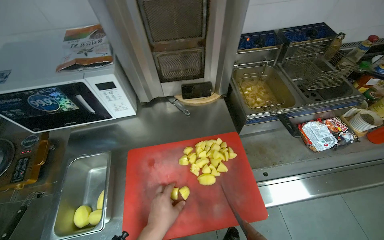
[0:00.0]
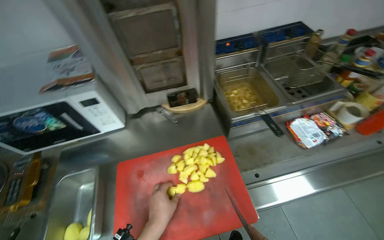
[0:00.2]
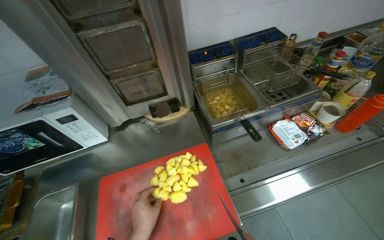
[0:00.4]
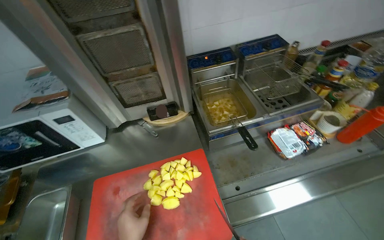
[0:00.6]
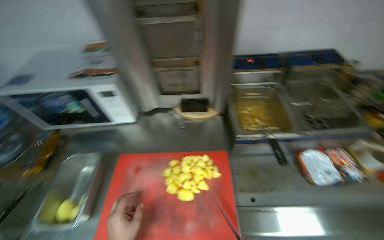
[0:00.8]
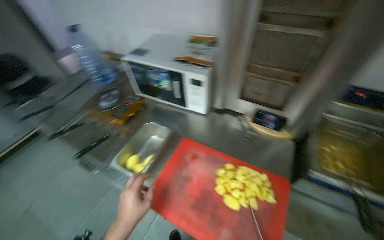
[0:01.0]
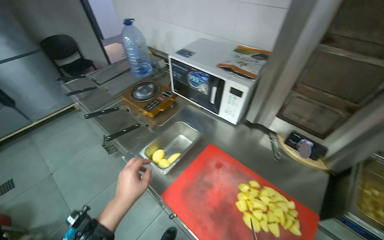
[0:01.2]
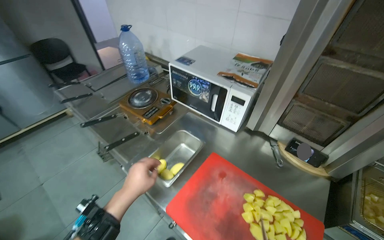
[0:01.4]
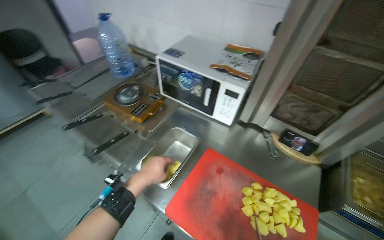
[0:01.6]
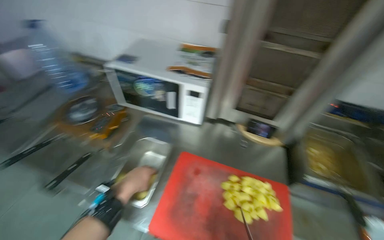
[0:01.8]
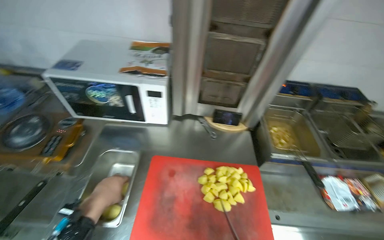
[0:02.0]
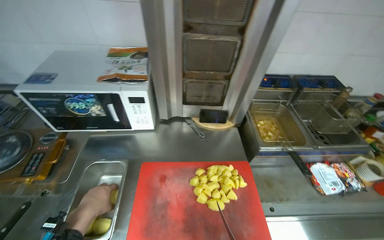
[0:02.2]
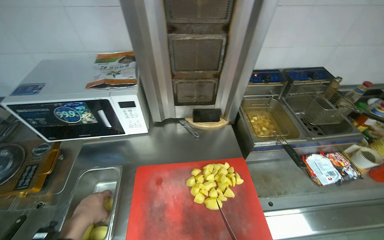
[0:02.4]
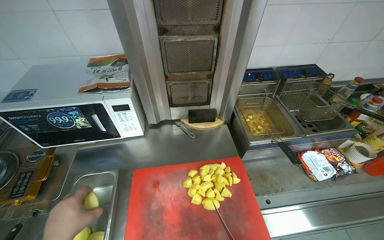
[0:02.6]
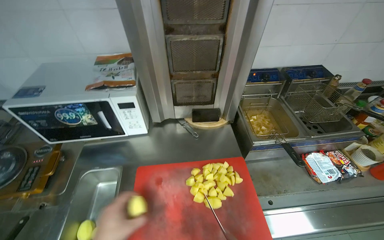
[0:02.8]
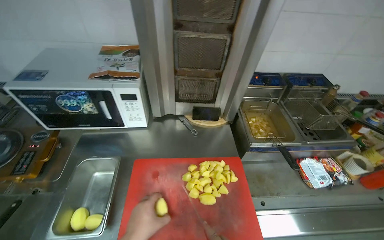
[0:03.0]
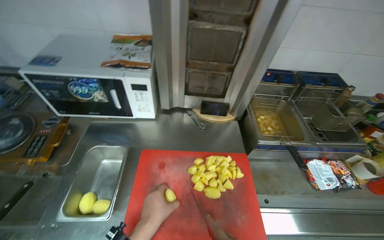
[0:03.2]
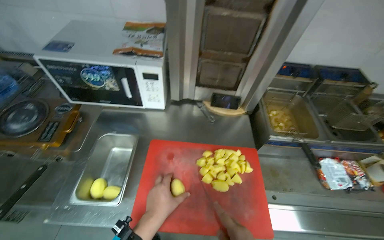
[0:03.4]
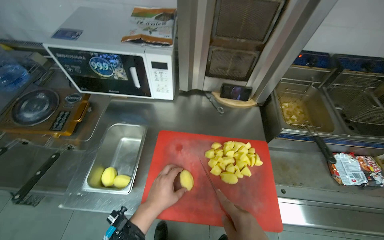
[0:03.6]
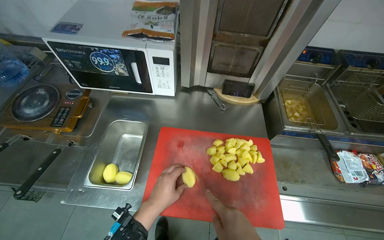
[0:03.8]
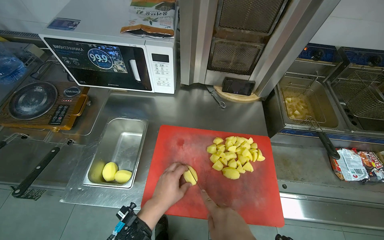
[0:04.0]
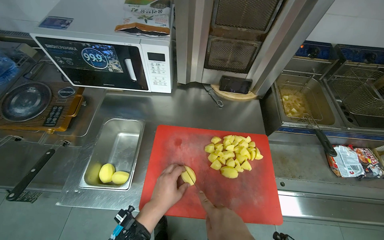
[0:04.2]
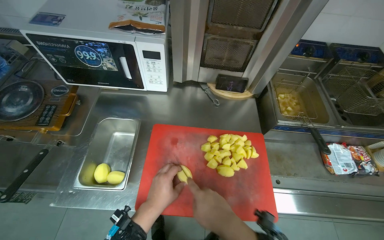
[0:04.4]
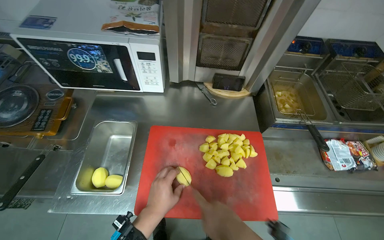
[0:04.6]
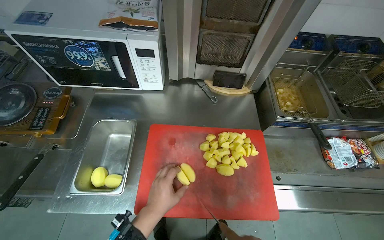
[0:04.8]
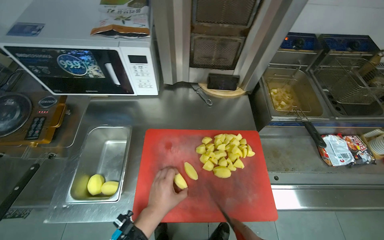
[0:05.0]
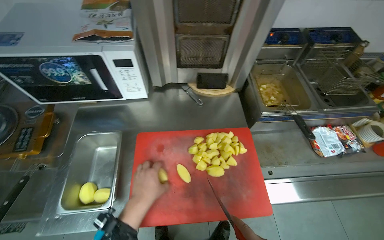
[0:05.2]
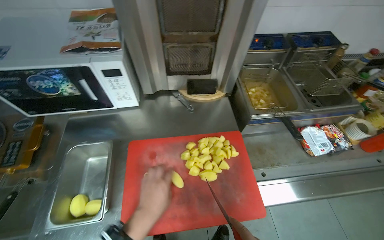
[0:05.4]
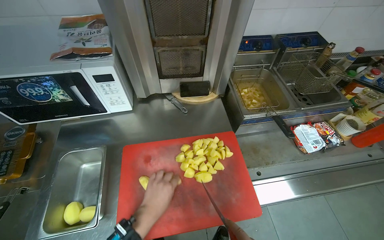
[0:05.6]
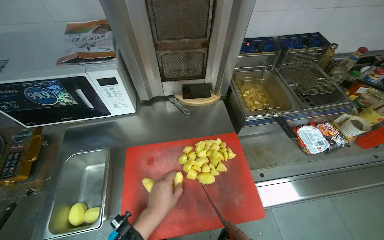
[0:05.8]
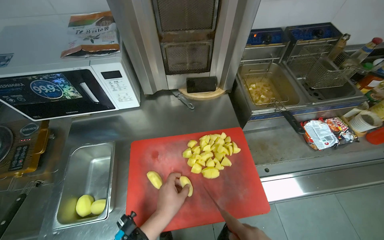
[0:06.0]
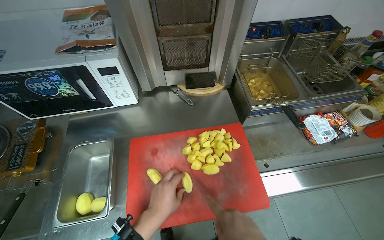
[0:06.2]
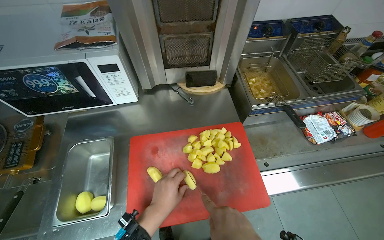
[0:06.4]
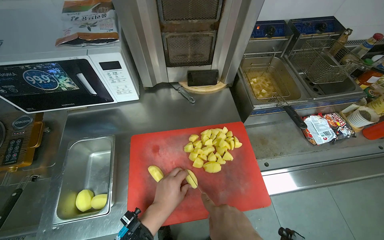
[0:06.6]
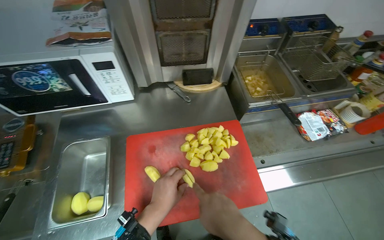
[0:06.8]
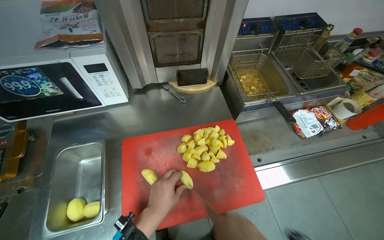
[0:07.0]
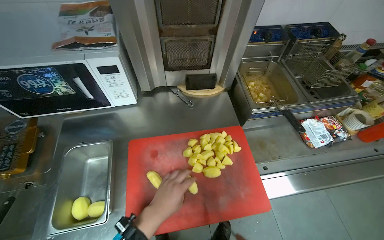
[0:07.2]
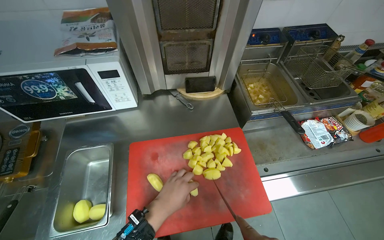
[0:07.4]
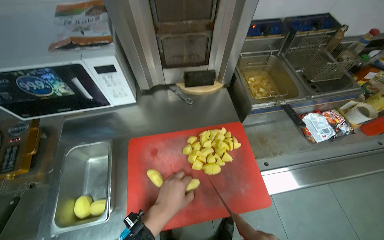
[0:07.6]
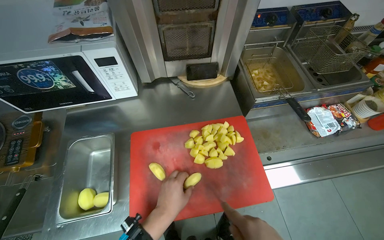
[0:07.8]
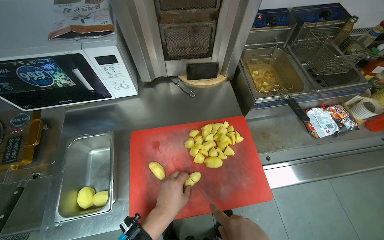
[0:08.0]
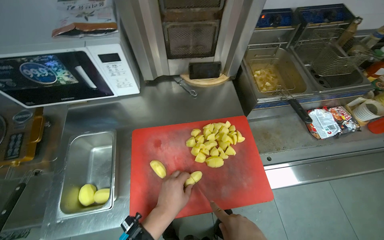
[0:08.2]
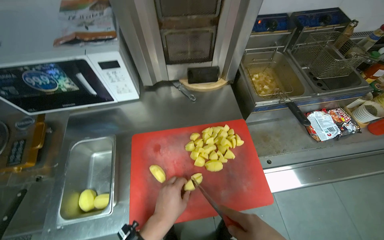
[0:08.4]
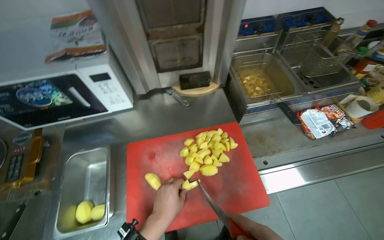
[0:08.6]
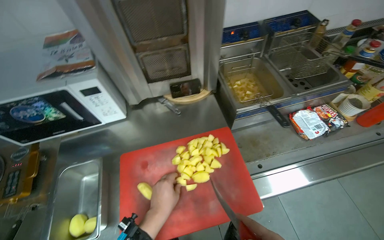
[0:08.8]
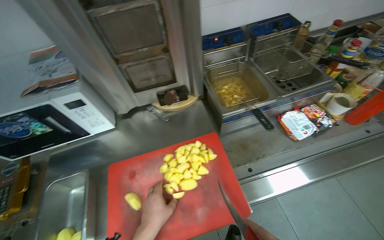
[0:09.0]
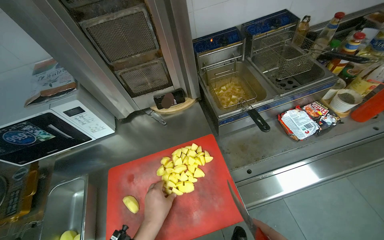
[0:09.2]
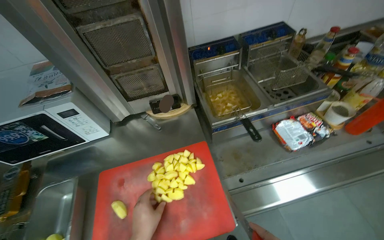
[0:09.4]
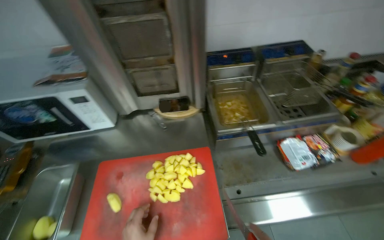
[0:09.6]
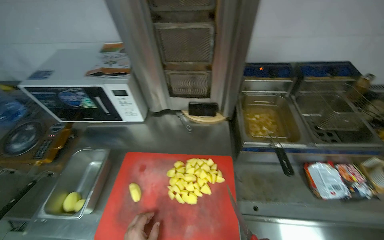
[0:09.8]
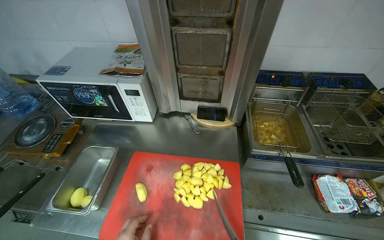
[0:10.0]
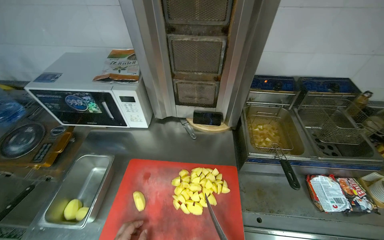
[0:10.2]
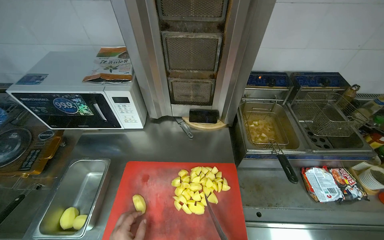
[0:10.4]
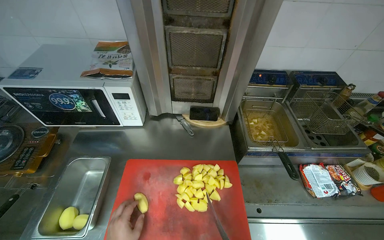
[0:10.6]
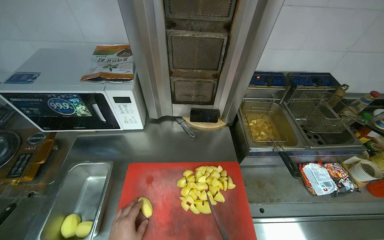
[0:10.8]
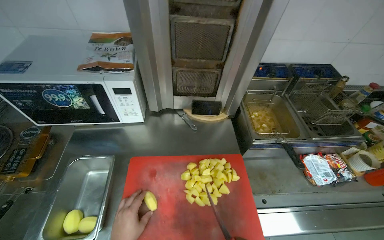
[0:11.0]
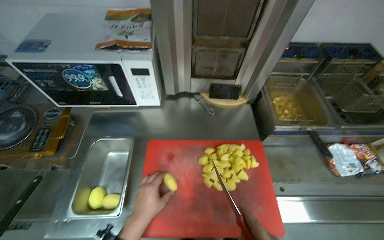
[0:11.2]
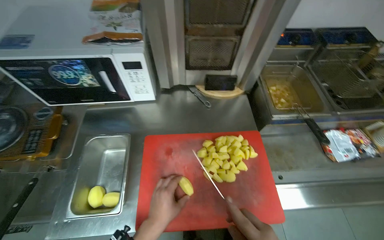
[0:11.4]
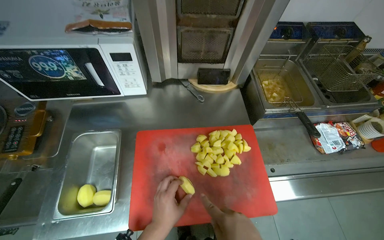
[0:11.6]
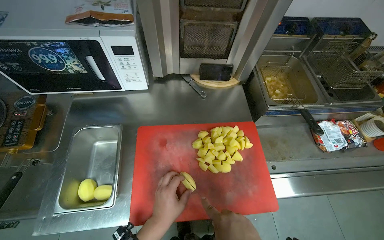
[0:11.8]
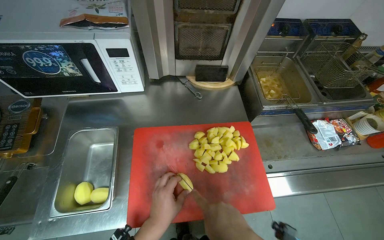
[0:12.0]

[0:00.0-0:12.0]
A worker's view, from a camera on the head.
Job: preparing food.
The whole recording: Cutting potatoes on board. The worker chops potatoes into pieces on a red cutting board.
0:00.0 to 0:01.6: The head turns to the left by some 45 degrees.
0:01.6 to 0:03.0: The wearer's head swings approximately 40 degrees to the right.

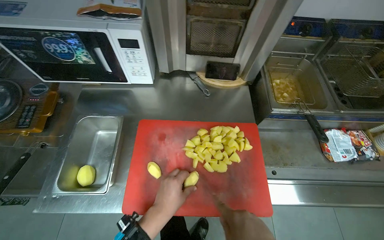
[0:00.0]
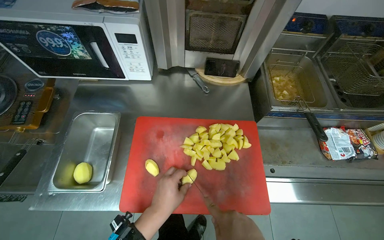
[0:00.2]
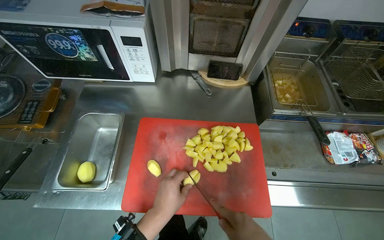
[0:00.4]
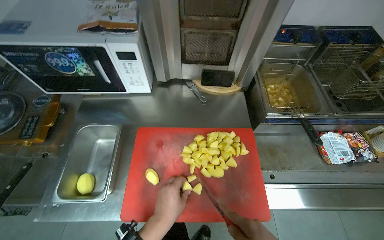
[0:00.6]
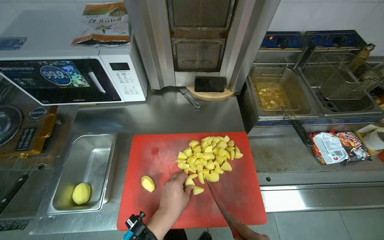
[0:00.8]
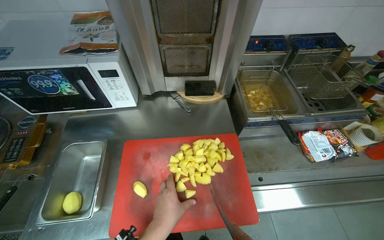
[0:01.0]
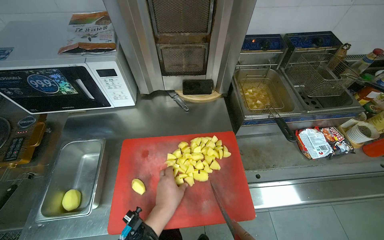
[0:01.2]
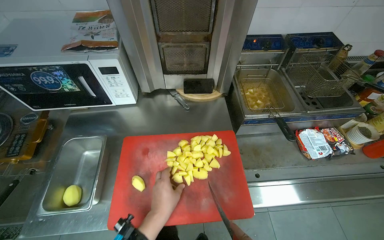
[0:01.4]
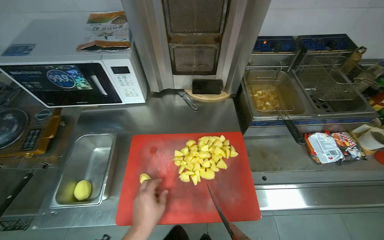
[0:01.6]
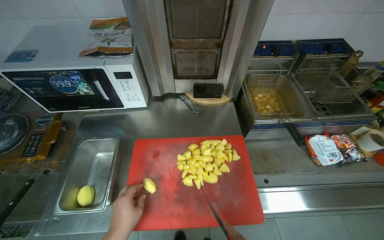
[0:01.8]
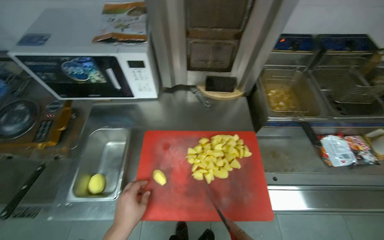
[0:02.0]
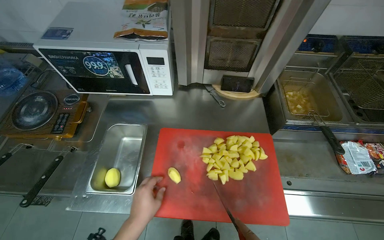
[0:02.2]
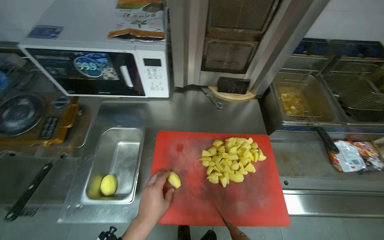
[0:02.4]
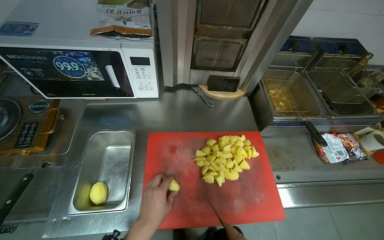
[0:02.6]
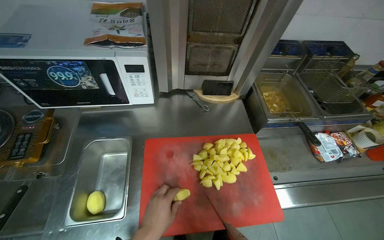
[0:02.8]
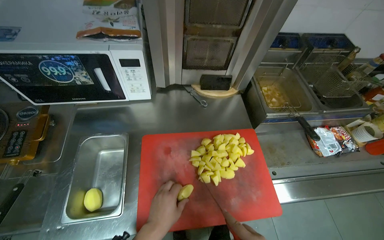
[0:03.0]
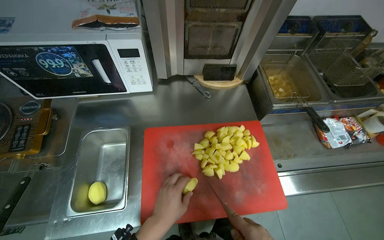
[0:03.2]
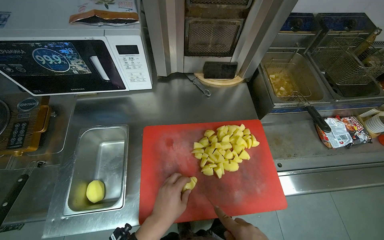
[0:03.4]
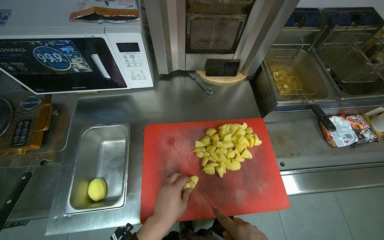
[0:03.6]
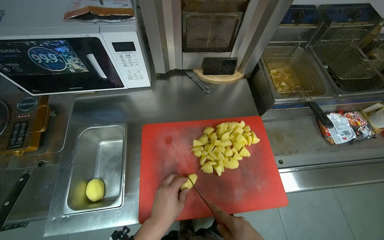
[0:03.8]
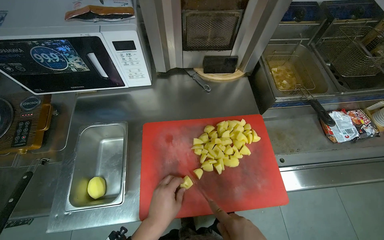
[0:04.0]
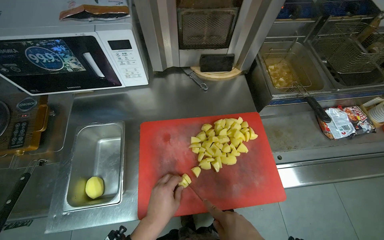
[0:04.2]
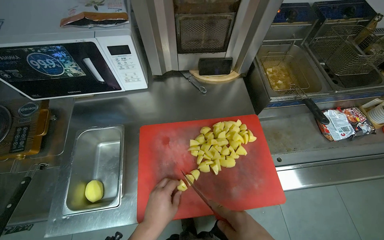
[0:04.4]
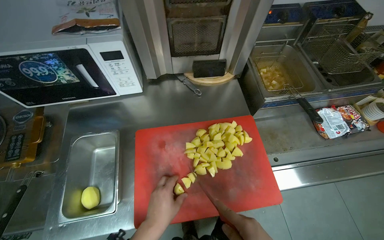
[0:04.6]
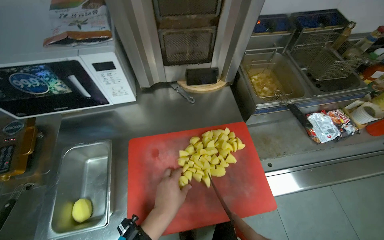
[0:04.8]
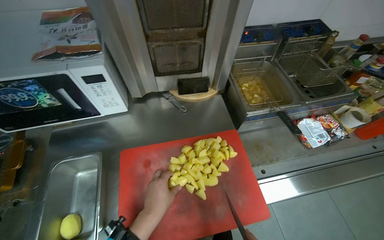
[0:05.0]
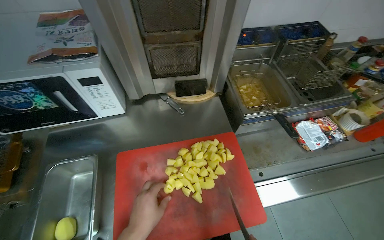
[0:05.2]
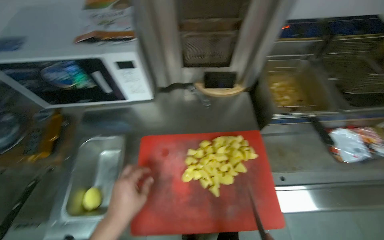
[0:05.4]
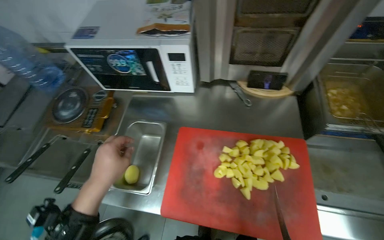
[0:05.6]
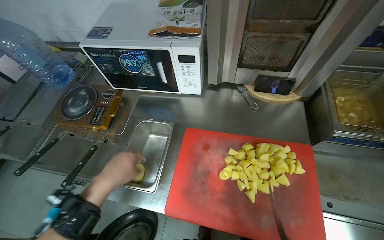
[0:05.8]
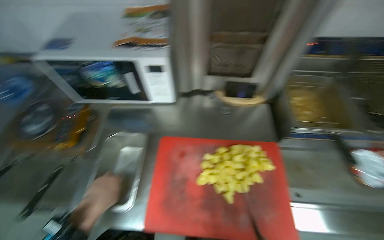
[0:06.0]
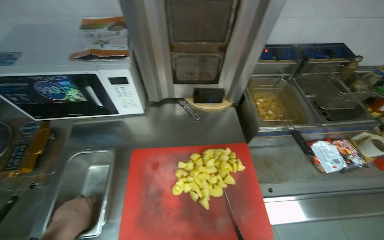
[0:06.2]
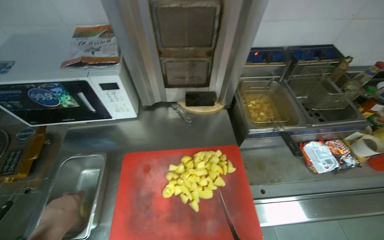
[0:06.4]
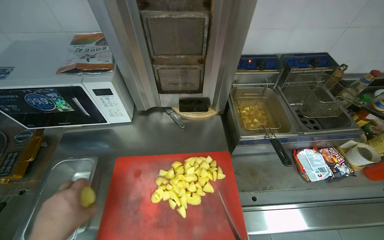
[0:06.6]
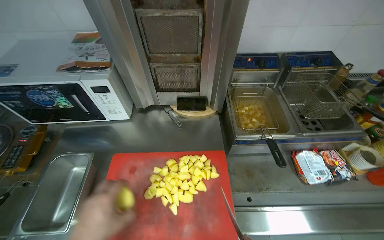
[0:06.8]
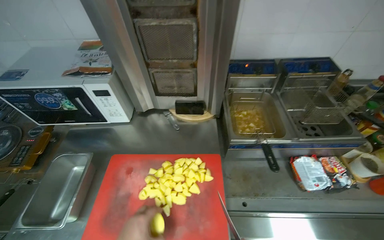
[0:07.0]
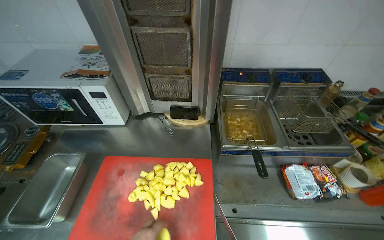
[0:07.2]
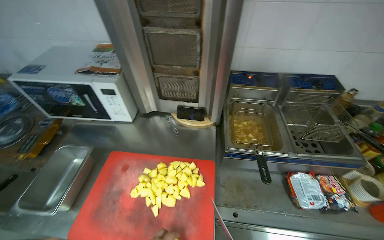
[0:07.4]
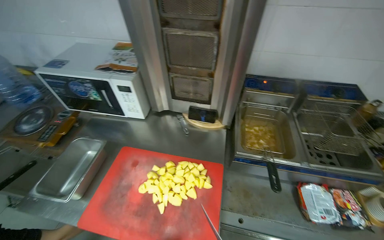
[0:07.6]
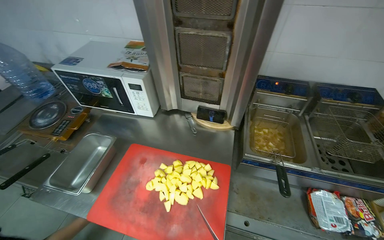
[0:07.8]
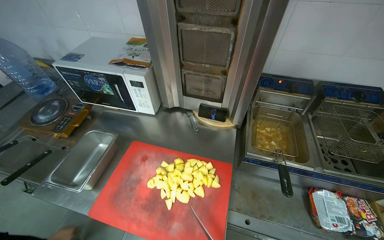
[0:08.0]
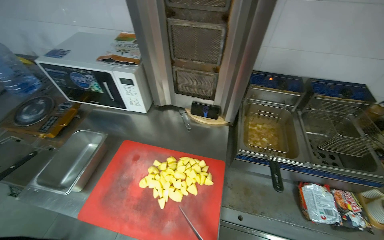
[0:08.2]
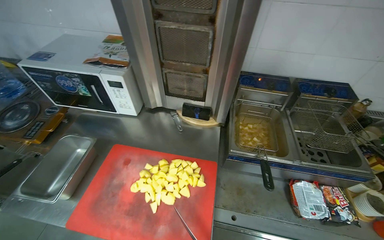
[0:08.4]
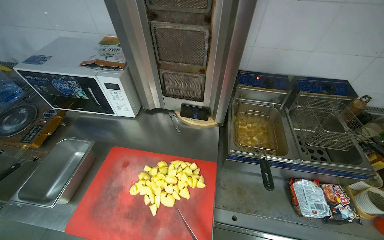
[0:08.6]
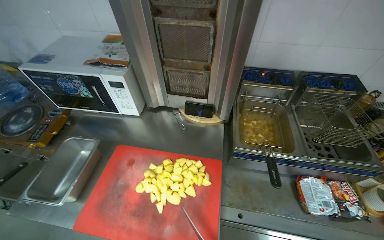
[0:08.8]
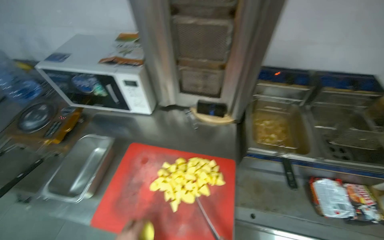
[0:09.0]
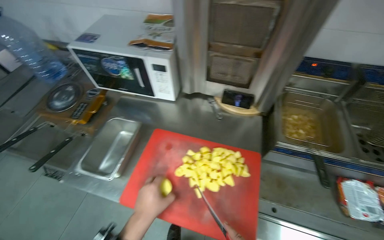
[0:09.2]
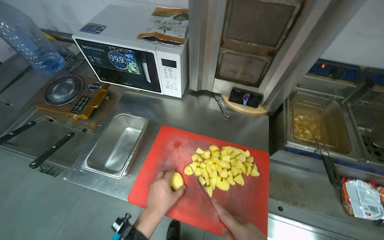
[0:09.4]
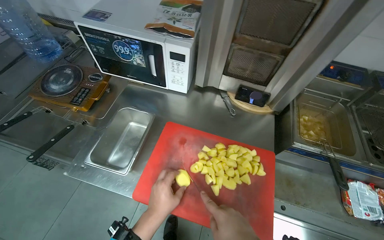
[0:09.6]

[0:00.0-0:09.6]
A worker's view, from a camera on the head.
Job: preparing food.
The whole recording: Cutting potatoes on board. The worker chops potatoes into pieces on a red cutting board.
0:04.8 to 0:06.4: The left hand goes approximately 15 cm to the left.
0:06.4 to 0:08.0: The head turns to the left by approximately 20 degrees.
